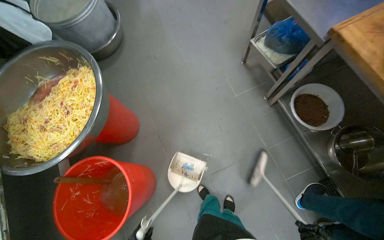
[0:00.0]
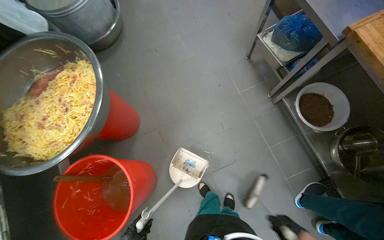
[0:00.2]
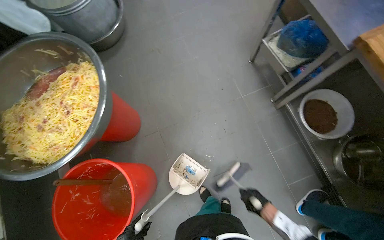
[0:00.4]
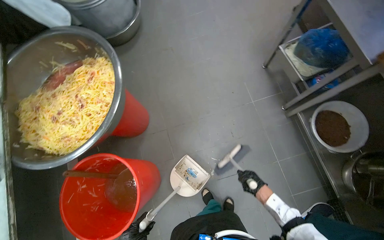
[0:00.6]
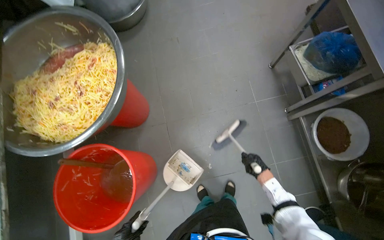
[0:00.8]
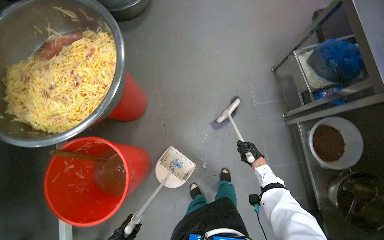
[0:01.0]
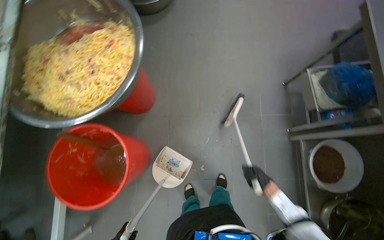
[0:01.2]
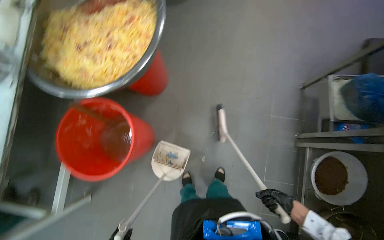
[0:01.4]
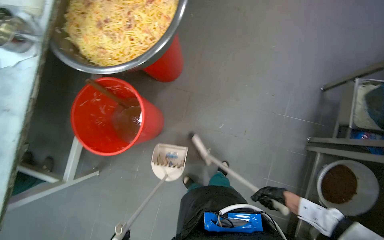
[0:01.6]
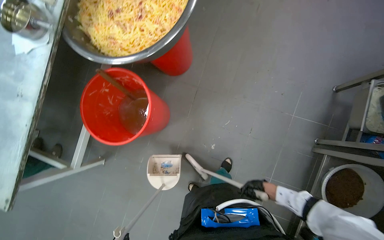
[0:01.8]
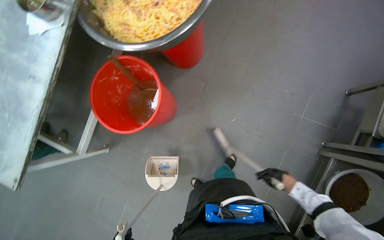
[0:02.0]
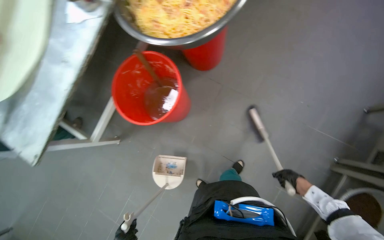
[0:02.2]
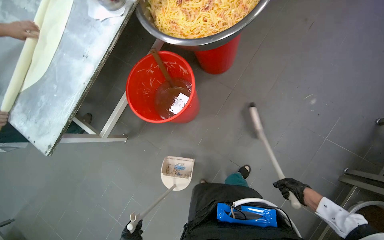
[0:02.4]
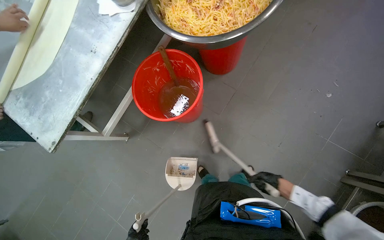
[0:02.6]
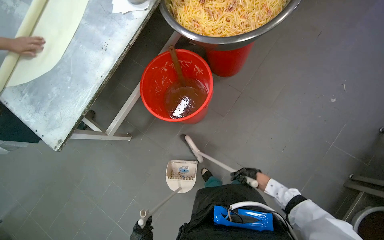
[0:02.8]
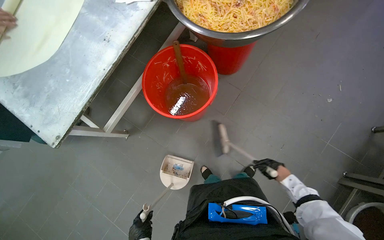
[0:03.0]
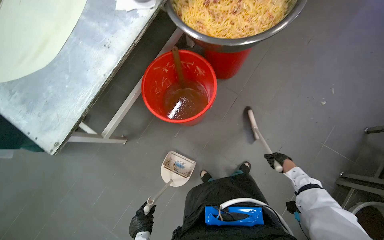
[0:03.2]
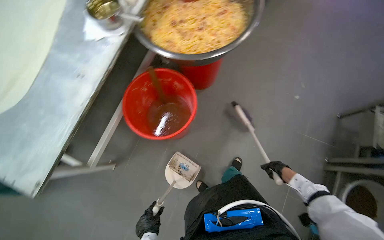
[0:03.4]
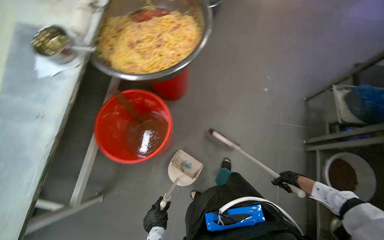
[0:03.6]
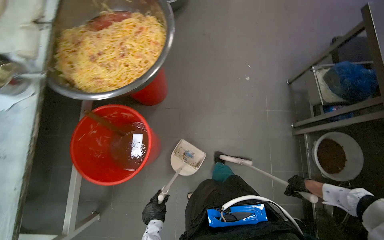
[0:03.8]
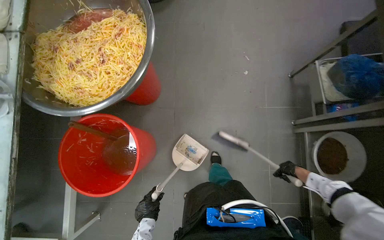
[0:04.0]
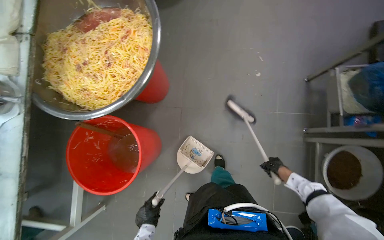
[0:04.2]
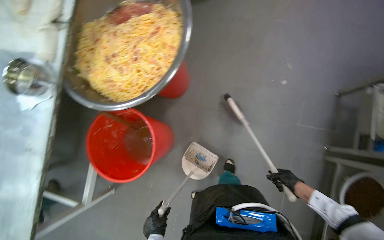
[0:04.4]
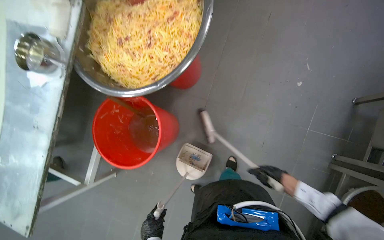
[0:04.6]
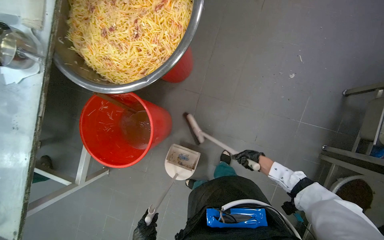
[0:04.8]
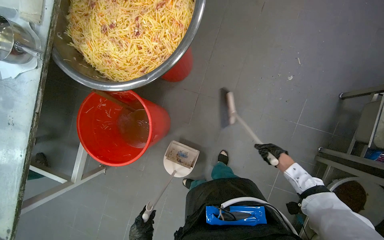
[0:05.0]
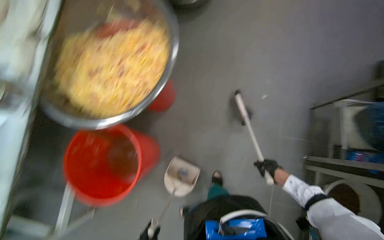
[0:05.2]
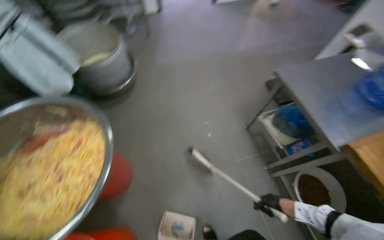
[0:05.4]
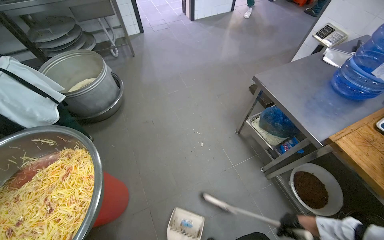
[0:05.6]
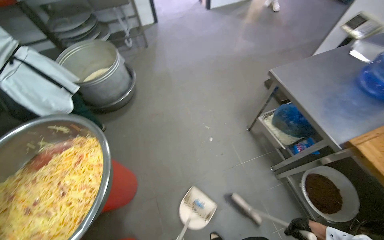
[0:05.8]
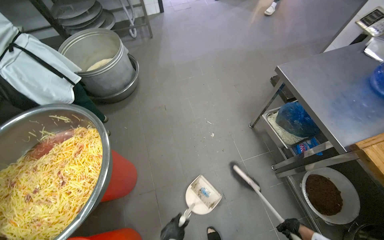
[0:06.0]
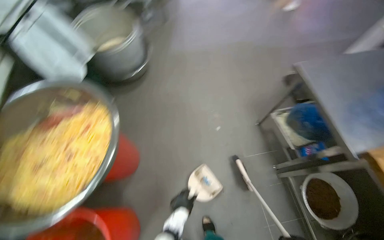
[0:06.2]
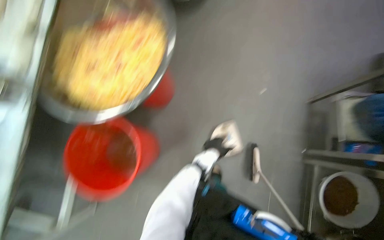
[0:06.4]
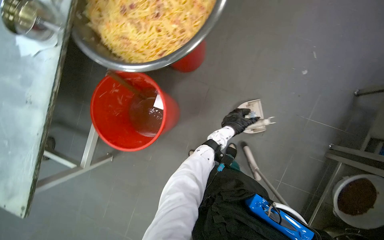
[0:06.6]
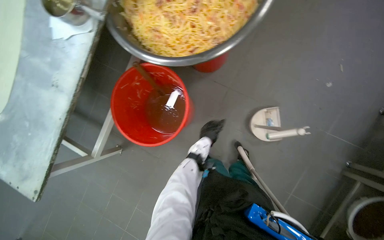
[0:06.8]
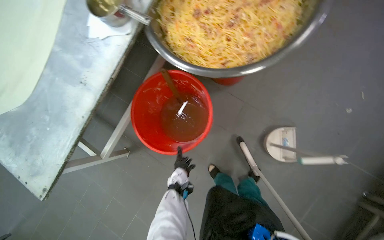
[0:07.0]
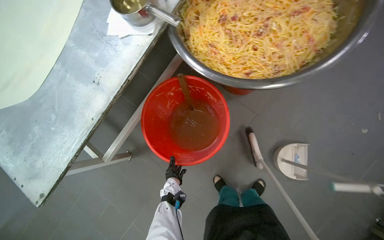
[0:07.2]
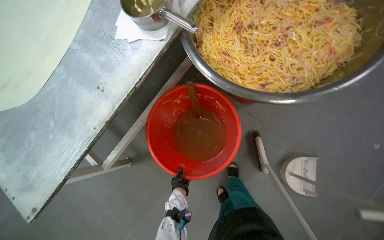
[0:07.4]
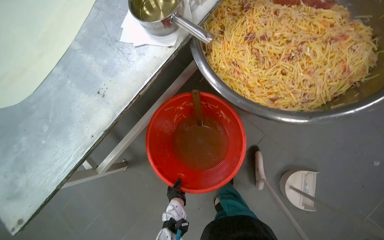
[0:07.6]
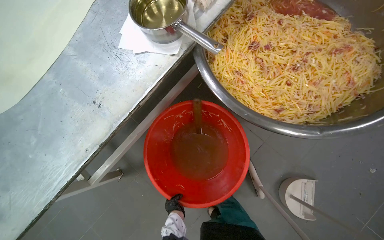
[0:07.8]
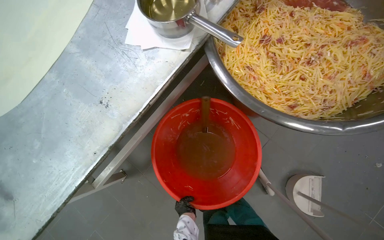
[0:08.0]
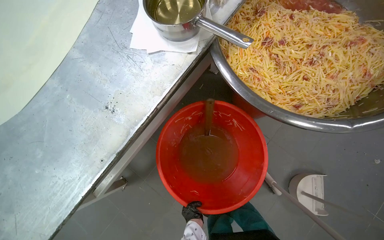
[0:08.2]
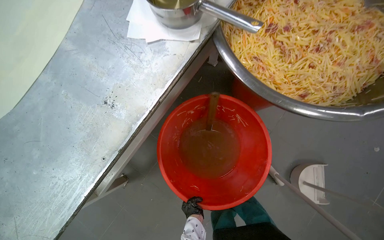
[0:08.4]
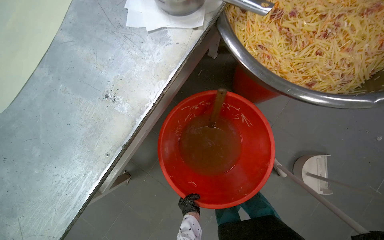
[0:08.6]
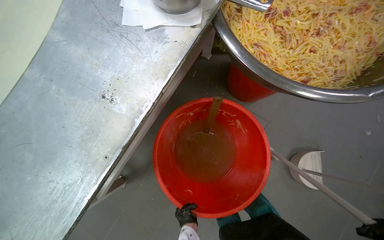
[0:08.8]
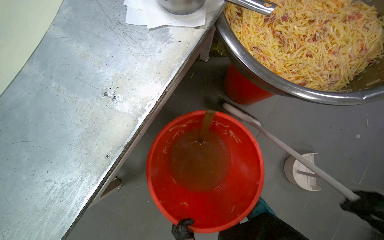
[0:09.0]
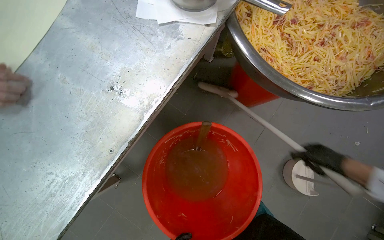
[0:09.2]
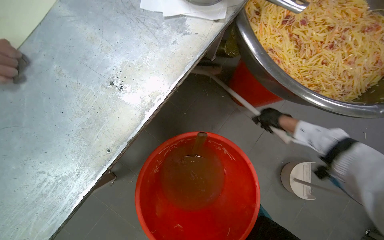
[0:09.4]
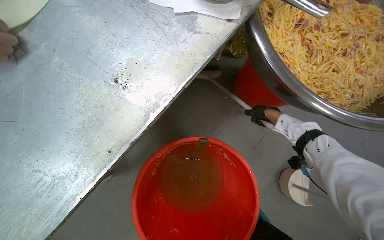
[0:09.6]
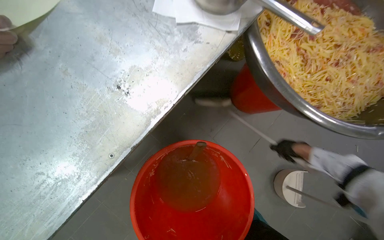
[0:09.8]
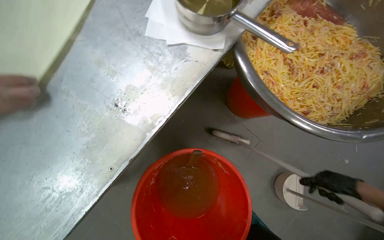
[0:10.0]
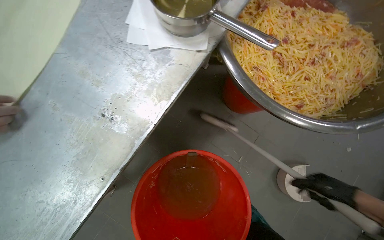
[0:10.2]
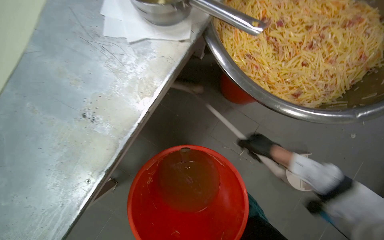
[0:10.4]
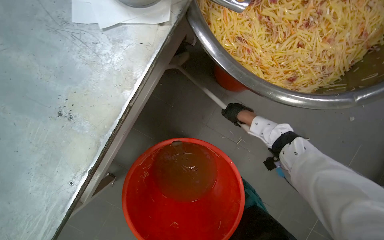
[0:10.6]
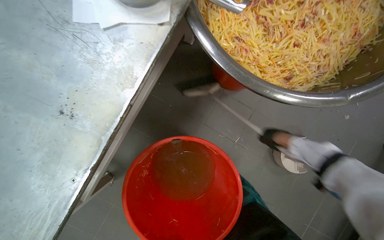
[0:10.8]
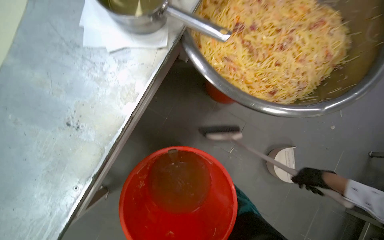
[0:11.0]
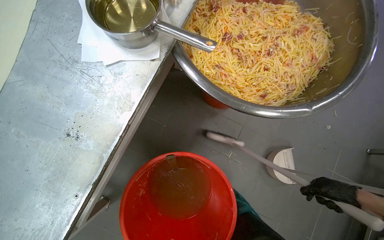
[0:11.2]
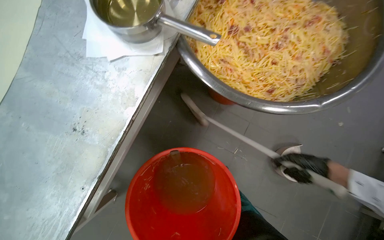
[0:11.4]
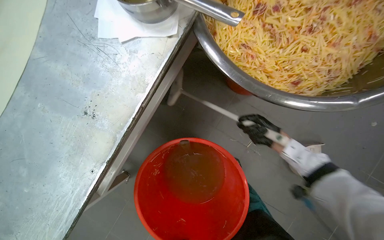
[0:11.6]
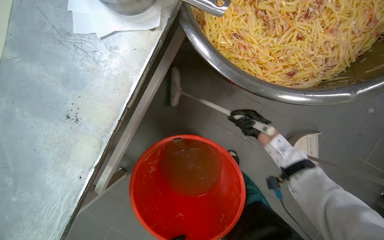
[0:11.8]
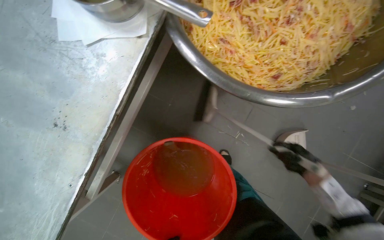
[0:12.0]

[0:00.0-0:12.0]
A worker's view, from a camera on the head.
Job: sweeping floor.
The whole recording: Sweeping kitchen floor. The worker sweeps the kitchen floor with a broom and dustpan, moving chairs to clean underneath them.
0:00.0 to 0:01.6: The wearer looks about 15 degrees further downward. The scene turns approximately 40 degrees clockwise in the picture.
0:03.0 to 0:04.4: The camera travels approximately 50 cm.
0:04.4 to 0:06.0: The view tilts some 10 degrees upward.
0:06.0 to 0:07.6: The camera is carried some 60 cm. The wearer looks approximately 60 degrees further to the left. The view tilts about 25 degrees downward.
0:10.4 to 0:12.0: The right hand goes left and right, roughly 30 cm each way, reversing 2 times.

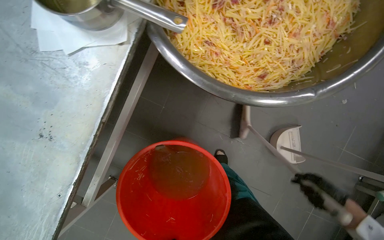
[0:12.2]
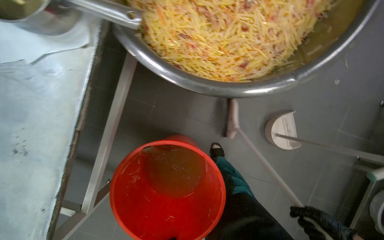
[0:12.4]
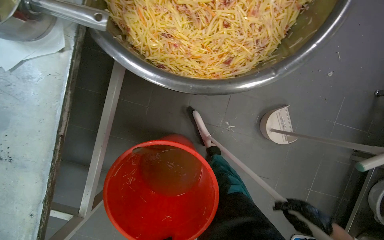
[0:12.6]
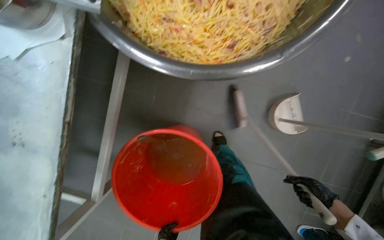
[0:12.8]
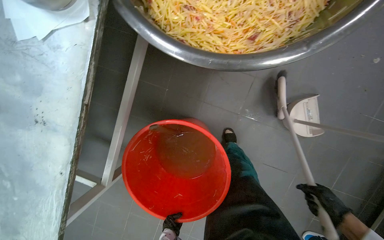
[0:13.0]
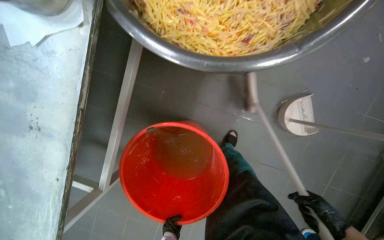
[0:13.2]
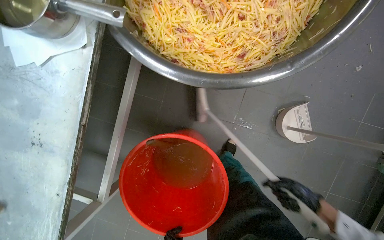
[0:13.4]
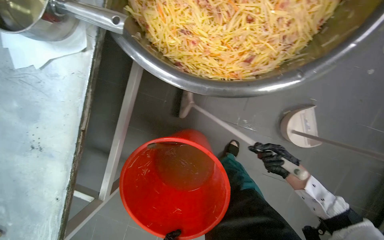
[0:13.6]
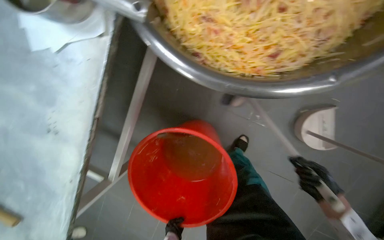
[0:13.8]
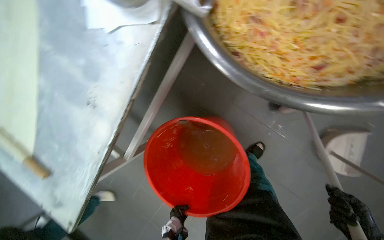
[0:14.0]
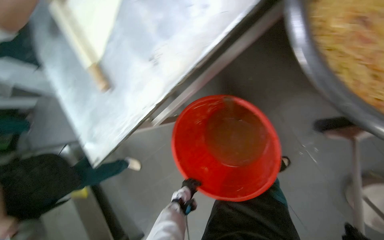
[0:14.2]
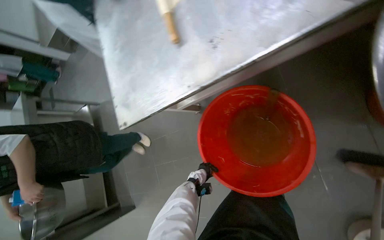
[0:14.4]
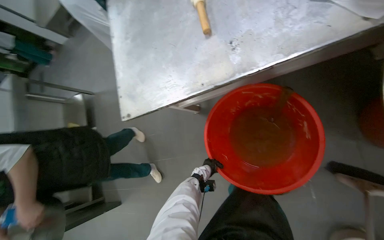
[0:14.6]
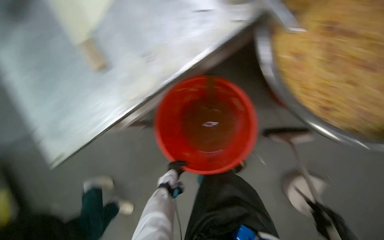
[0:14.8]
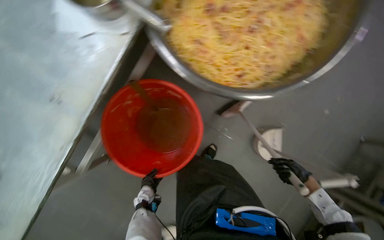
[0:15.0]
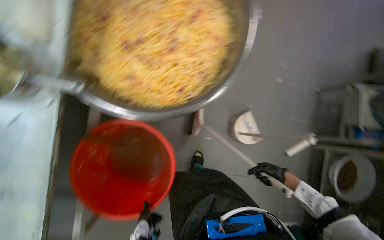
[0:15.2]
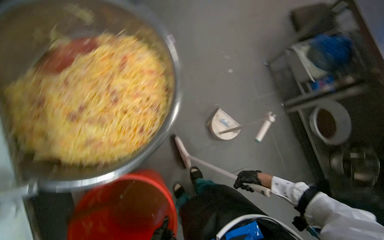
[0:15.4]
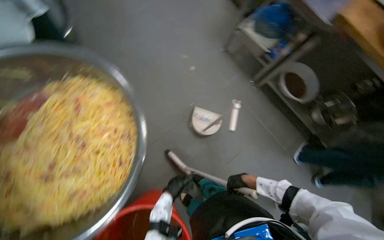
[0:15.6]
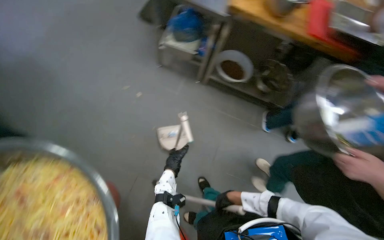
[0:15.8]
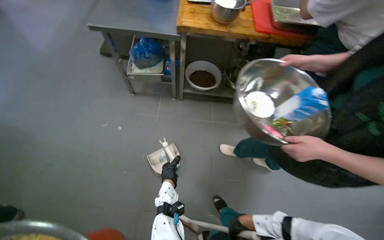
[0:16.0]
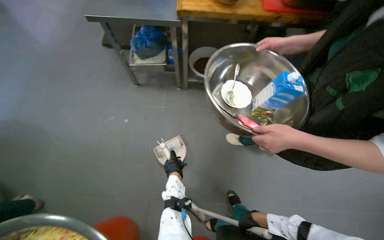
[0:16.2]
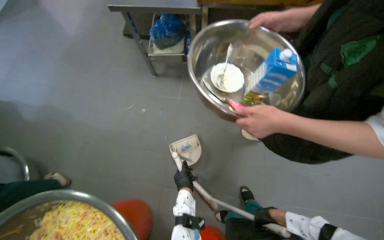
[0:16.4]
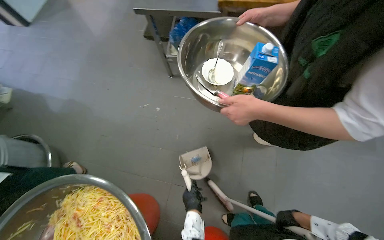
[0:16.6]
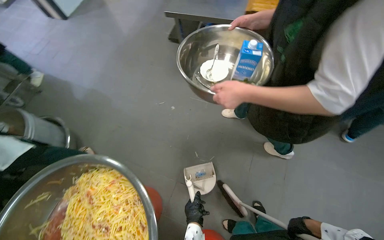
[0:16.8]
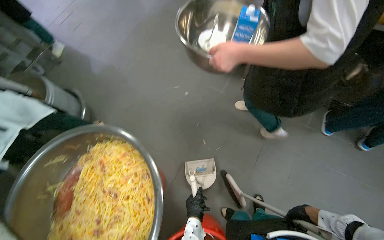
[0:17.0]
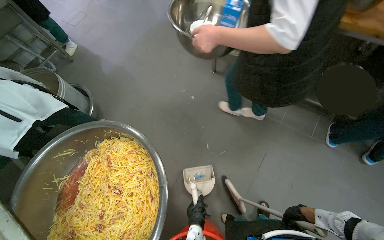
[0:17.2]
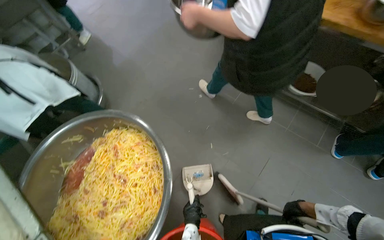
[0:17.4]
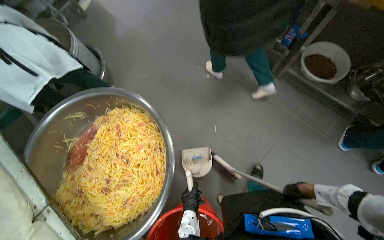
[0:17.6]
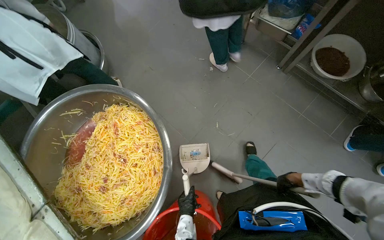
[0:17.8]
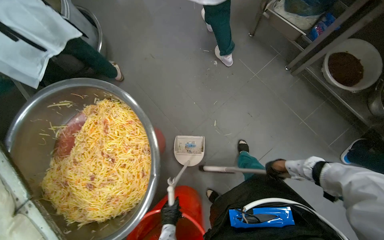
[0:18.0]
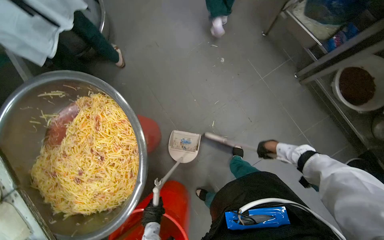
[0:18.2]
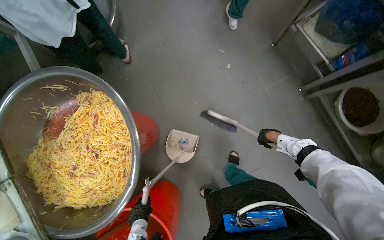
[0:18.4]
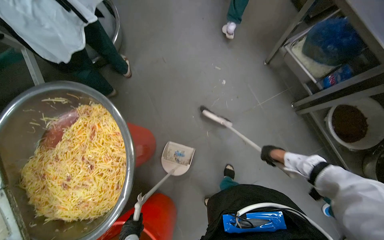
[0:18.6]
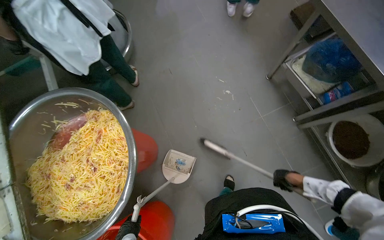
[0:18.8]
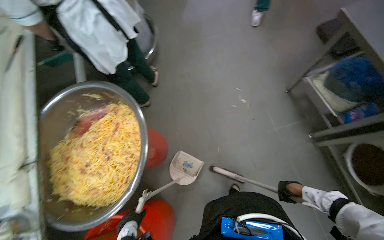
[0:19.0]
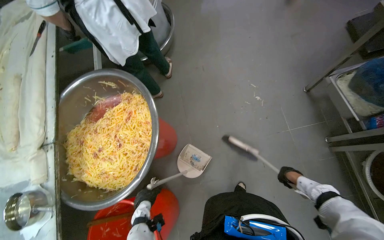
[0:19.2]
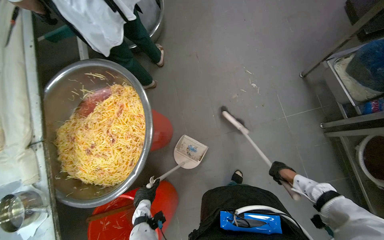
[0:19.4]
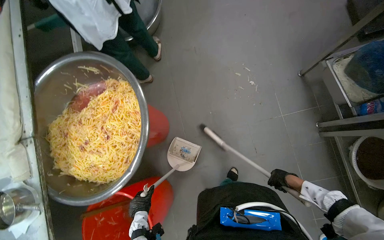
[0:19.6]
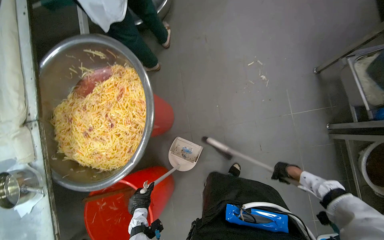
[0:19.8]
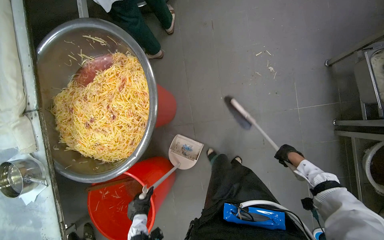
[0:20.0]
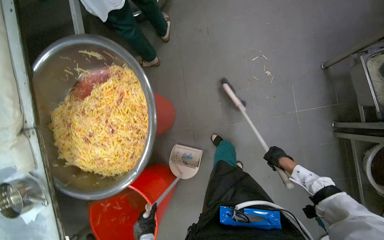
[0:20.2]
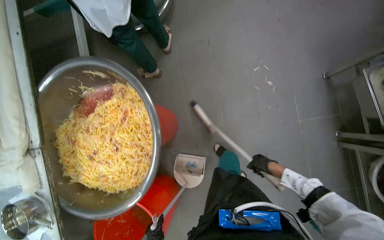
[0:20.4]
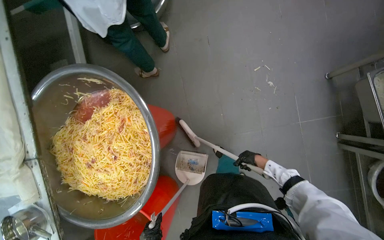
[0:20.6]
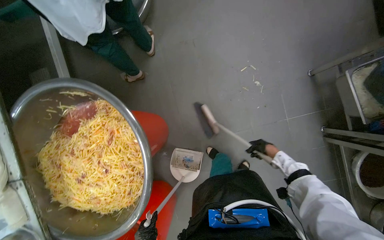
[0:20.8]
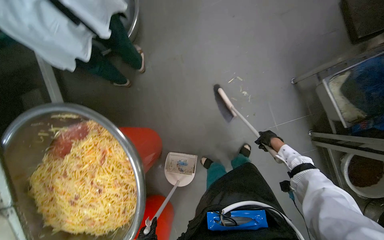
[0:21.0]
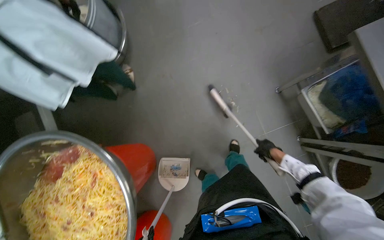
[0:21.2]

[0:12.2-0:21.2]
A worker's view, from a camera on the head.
Job: sweeping floor.
The whole recording: Sweeping kitchen floor. The worker sweeps the kitchen floor with a broom and dustpan, moving chairs to clean underneath them.
0:13.8 to 0:15.2: The wearer looks roughly 25 degrees further to the right.
0:15.2 to 0:16.6: The scene rotates counterclockwise by about 85 degrees.
0:16.6 to 0:18.2: The head turns to the left by roughly 40 degrees. The wearer looks approximately 20 degrees further downward.
0:19.8 to 0:21.2: The right hand goes roughly 35 cm up the picture, and moves approximately 10 cm to the left and comes back.
